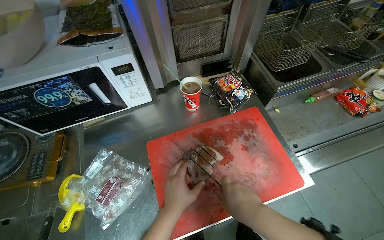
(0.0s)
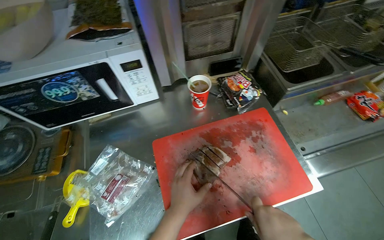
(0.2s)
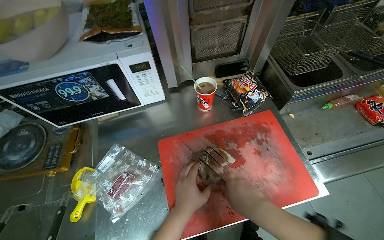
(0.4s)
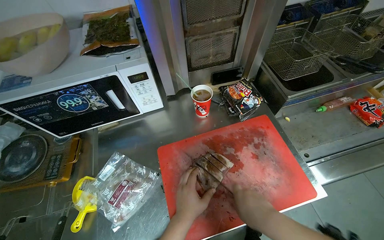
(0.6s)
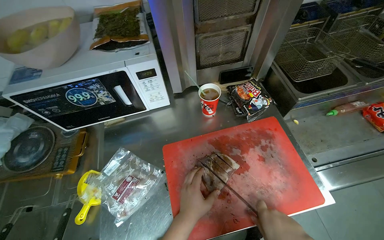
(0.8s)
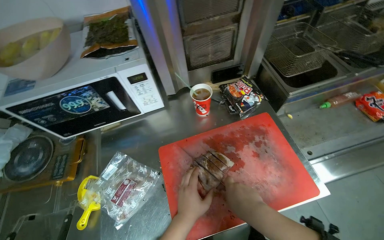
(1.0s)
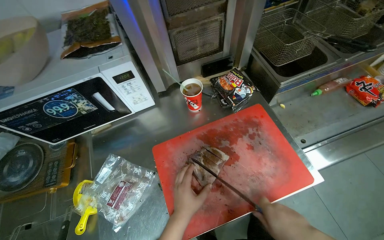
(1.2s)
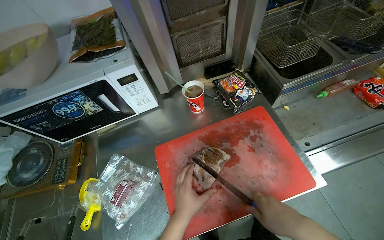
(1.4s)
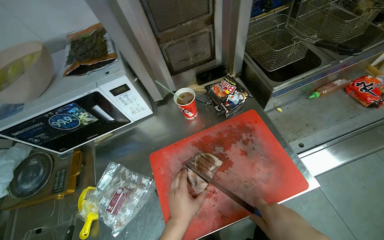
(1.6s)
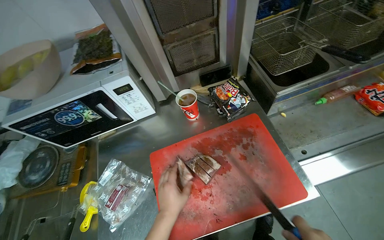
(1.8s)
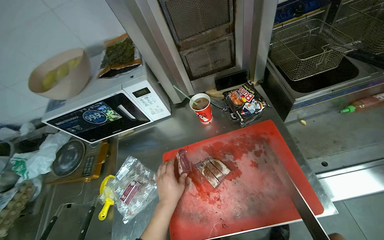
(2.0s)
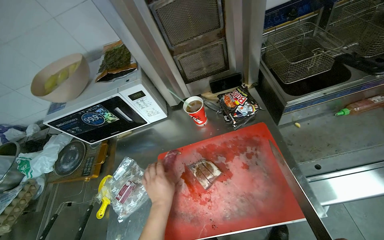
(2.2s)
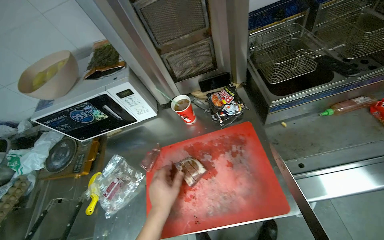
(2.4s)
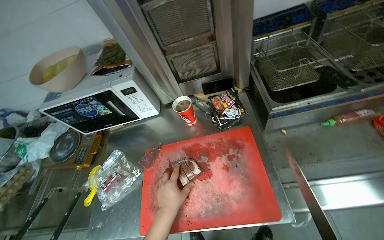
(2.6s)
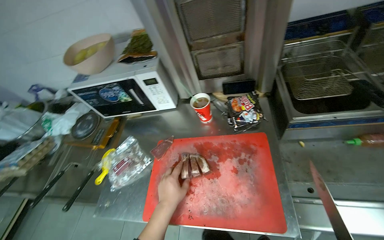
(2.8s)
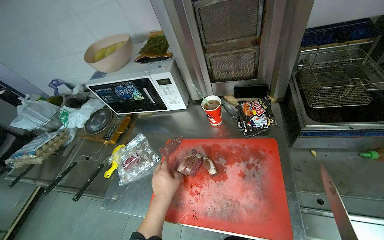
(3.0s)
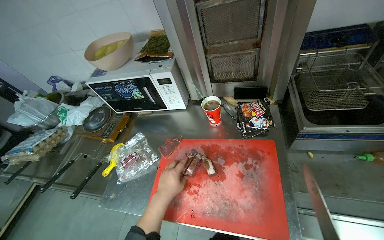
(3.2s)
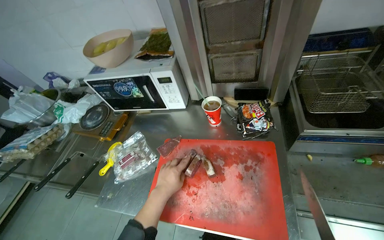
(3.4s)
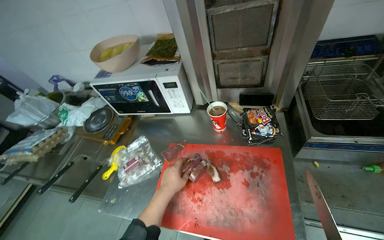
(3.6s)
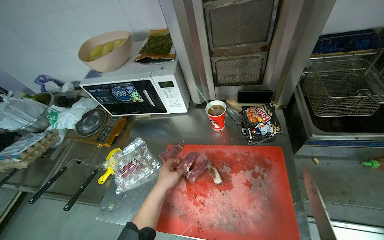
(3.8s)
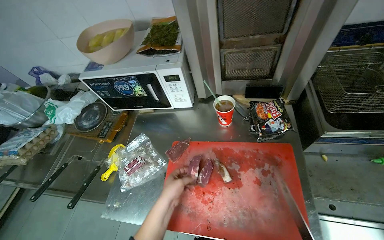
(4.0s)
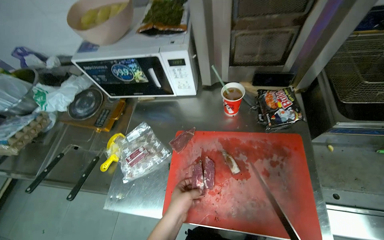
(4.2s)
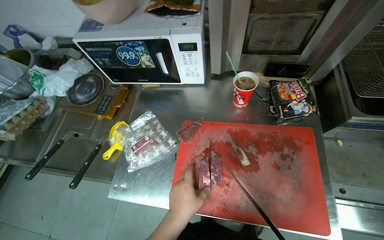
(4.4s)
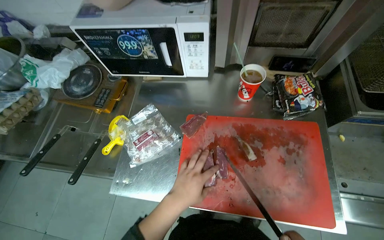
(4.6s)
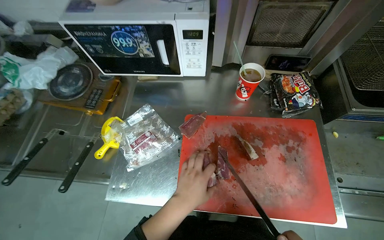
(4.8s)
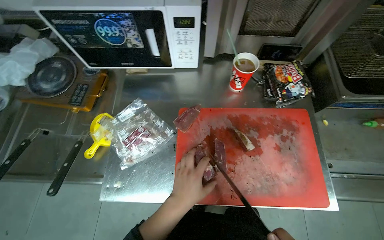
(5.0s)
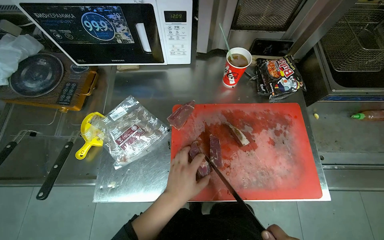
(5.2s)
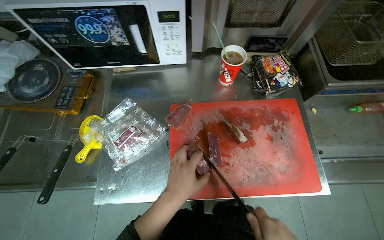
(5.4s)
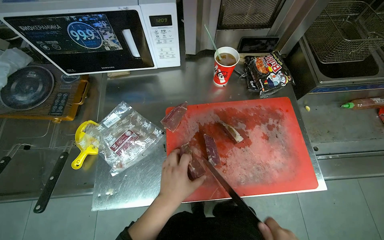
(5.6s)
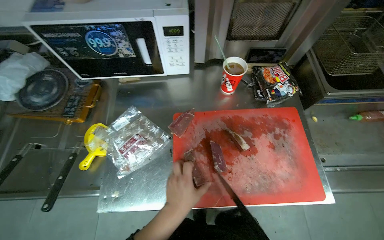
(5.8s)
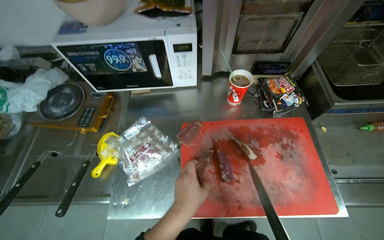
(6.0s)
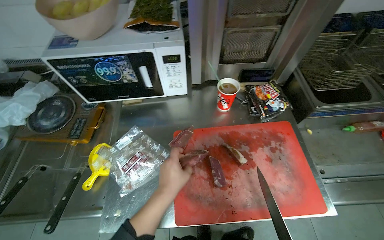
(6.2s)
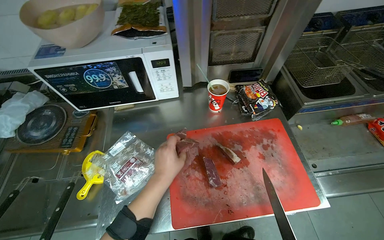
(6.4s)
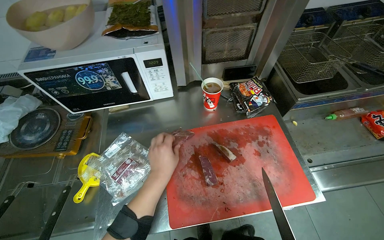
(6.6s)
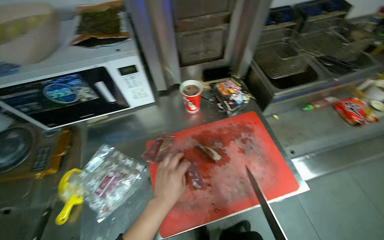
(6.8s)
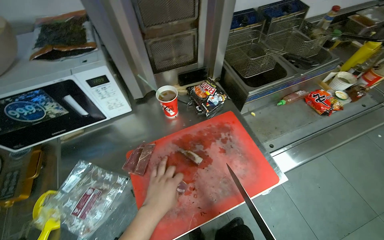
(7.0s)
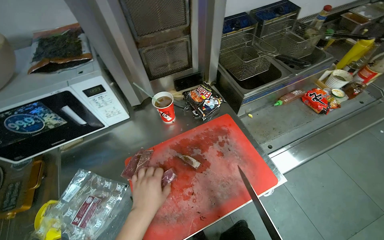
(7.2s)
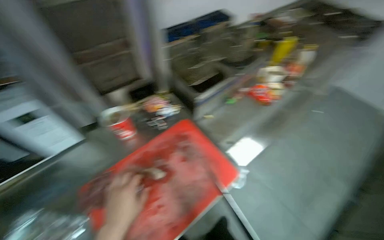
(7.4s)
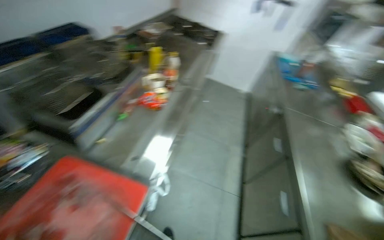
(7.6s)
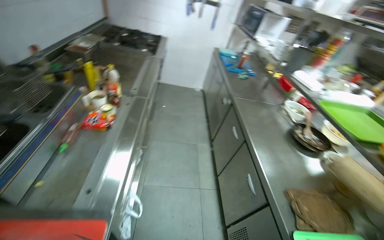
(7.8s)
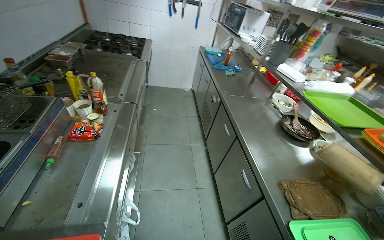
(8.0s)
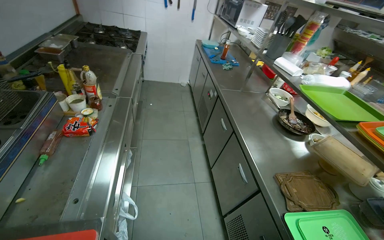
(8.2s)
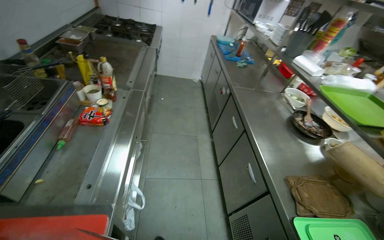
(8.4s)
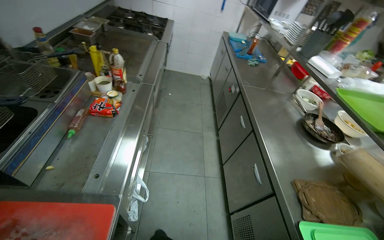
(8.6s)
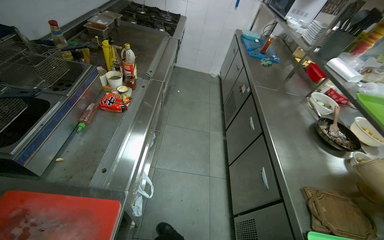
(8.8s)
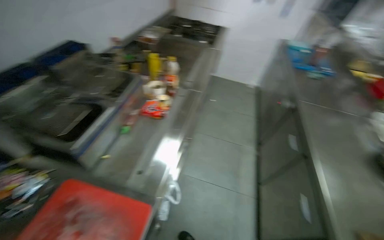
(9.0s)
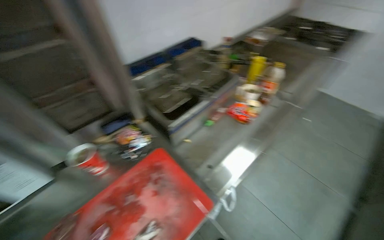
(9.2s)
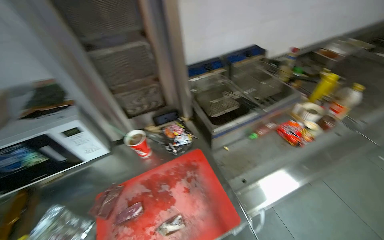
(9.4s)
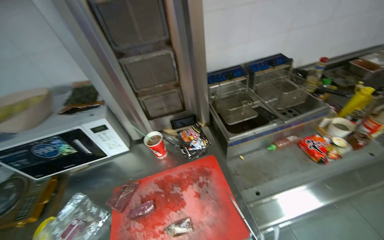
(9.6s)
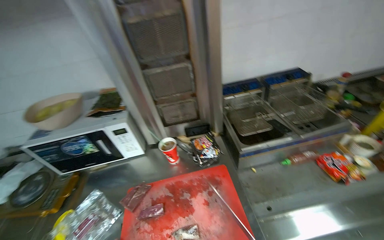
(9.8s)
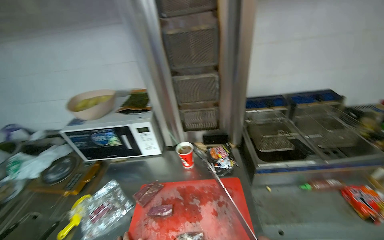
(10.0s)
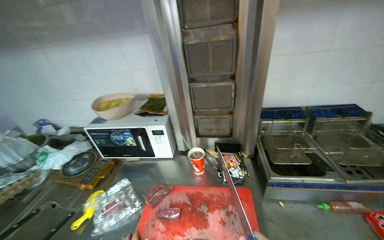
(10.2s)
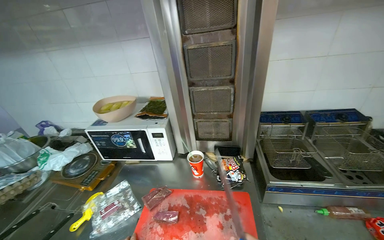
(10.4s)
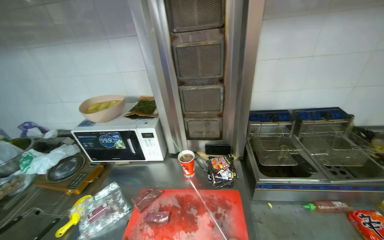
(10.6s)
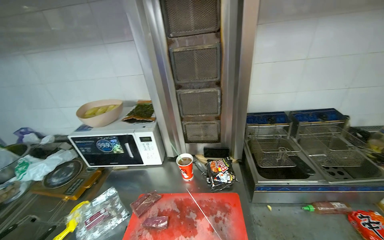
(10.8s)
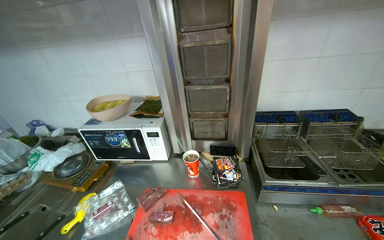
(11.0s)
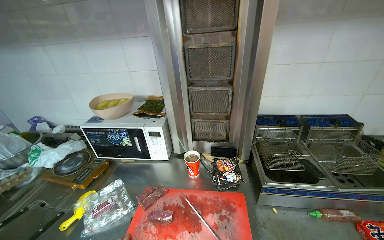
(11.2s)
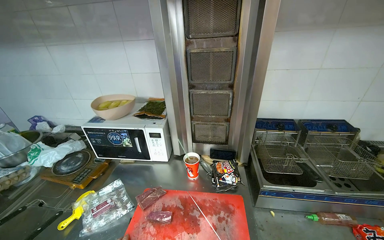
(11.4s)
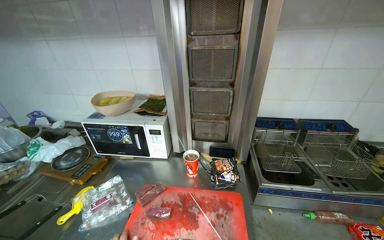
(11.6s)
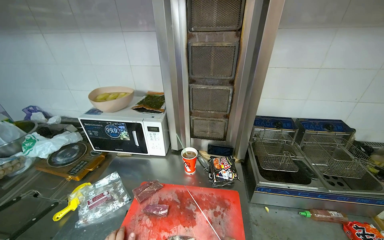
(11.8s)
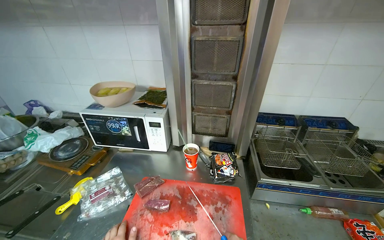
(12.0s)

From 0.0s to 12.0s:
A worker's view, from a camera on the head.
Job: preparing food.
The whole recording: Slicing meat on cutting board. The worker continues slicing meat into smaller pieces on a red cutting board.
From 1.6s to 3.0s: The head rotates some 30 degrees to the left.
From 6.0s to 7.6s: The wearer's head swings approximately 75 degrees to the right.
From 9.0s to 10.4s: The wearer's head swings some 85 degrees to the left. The view tips upward by approximately 10 degrees.

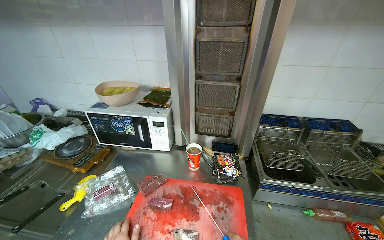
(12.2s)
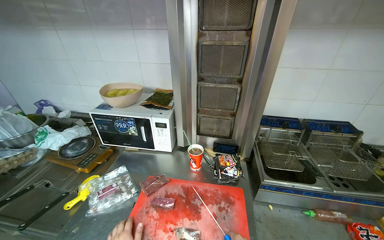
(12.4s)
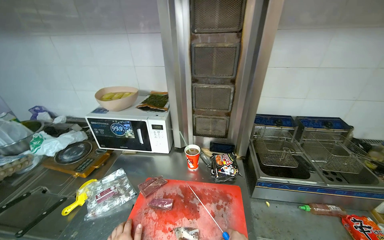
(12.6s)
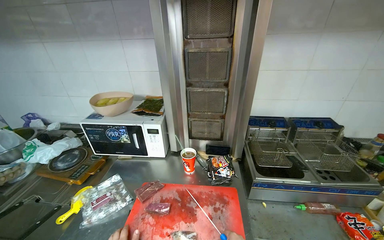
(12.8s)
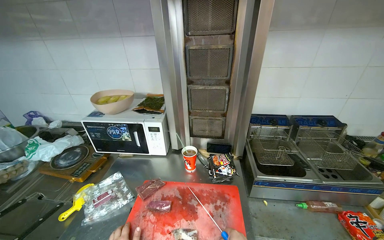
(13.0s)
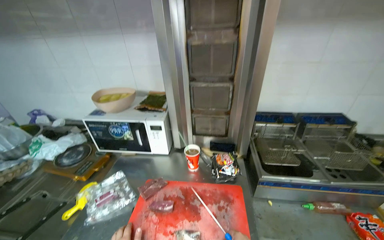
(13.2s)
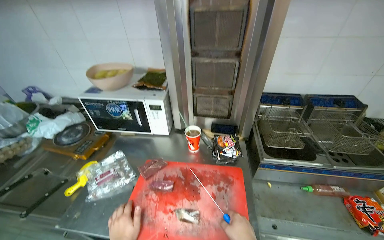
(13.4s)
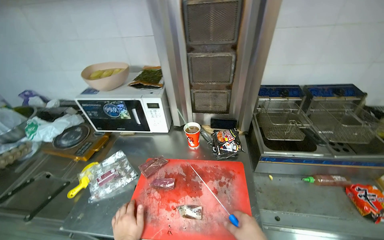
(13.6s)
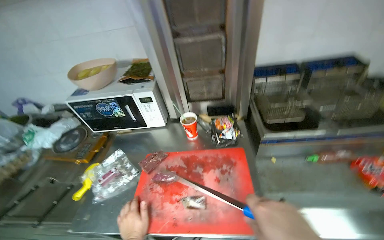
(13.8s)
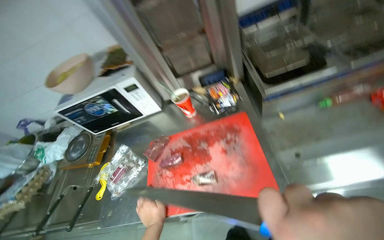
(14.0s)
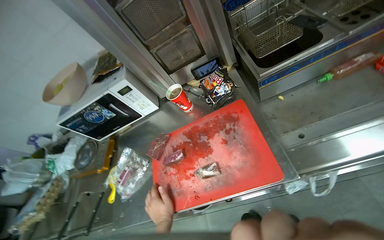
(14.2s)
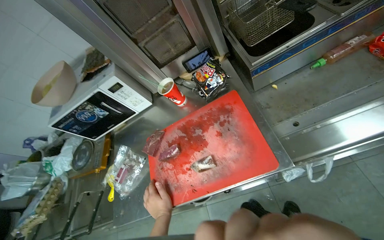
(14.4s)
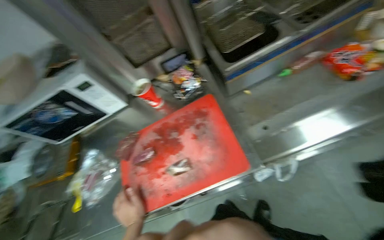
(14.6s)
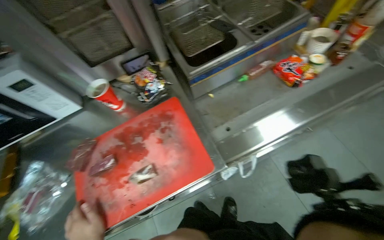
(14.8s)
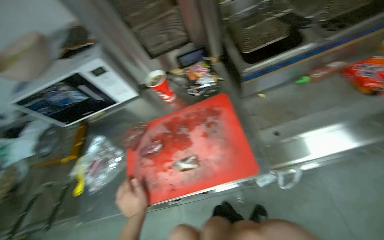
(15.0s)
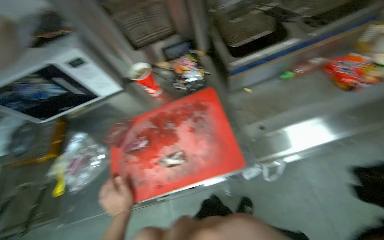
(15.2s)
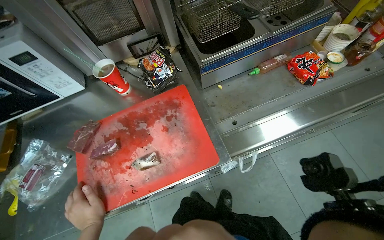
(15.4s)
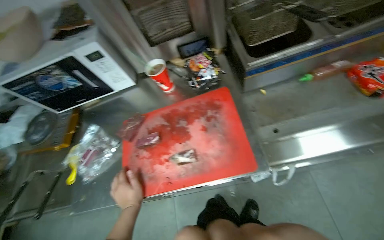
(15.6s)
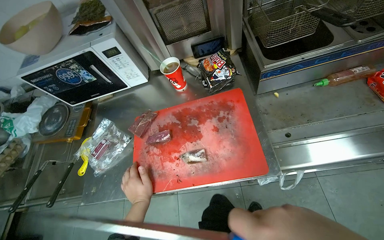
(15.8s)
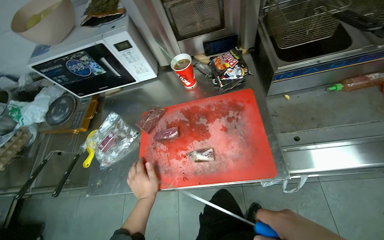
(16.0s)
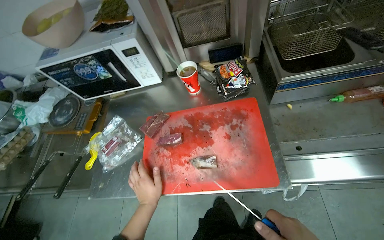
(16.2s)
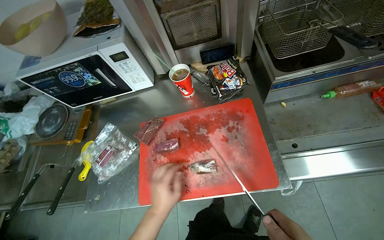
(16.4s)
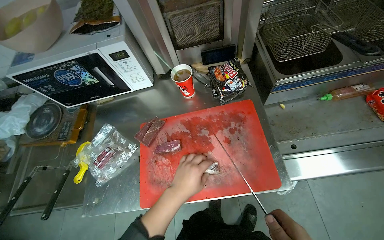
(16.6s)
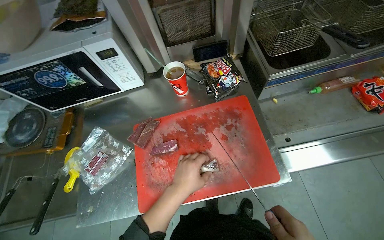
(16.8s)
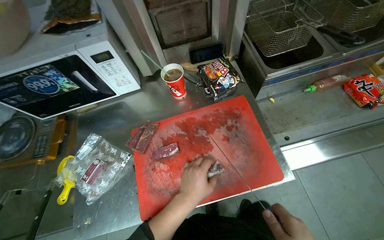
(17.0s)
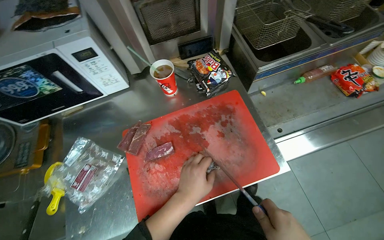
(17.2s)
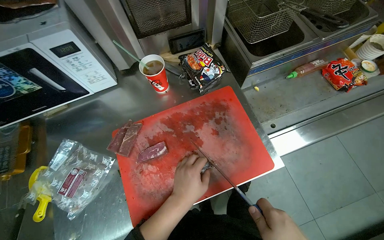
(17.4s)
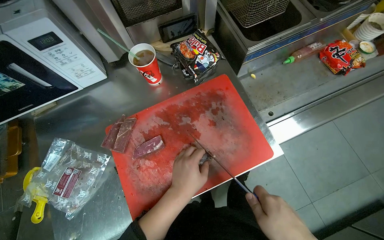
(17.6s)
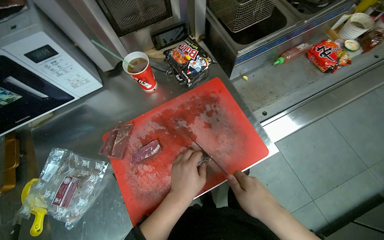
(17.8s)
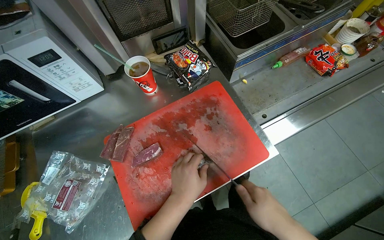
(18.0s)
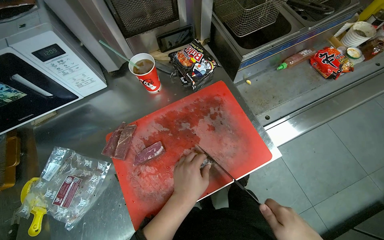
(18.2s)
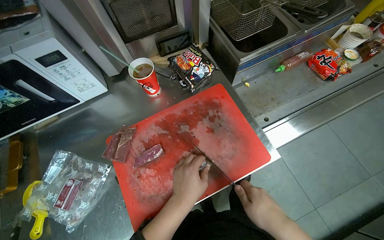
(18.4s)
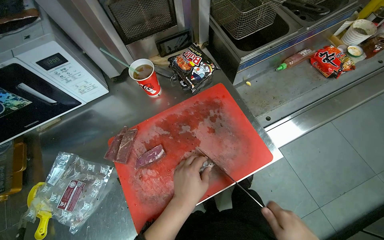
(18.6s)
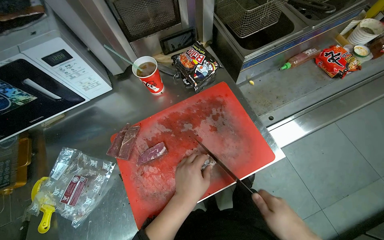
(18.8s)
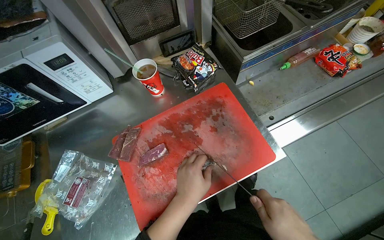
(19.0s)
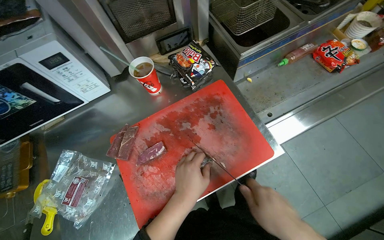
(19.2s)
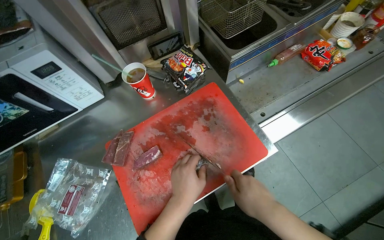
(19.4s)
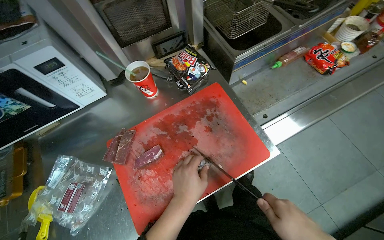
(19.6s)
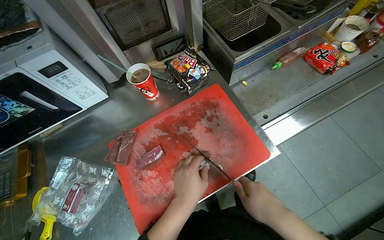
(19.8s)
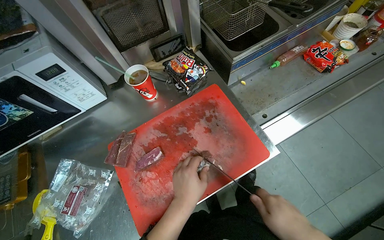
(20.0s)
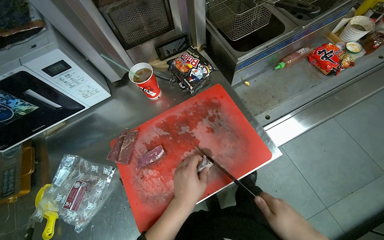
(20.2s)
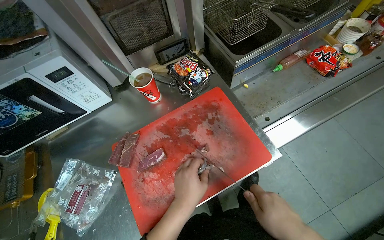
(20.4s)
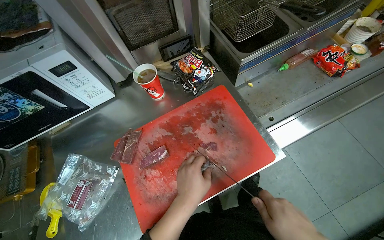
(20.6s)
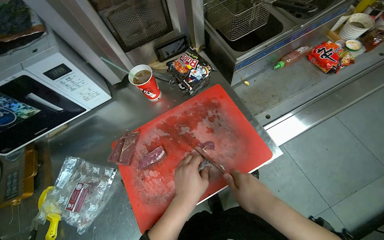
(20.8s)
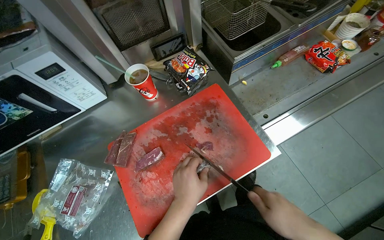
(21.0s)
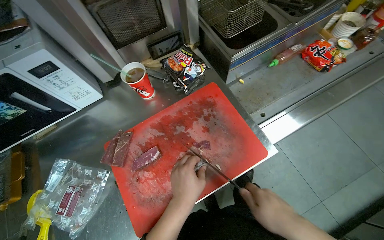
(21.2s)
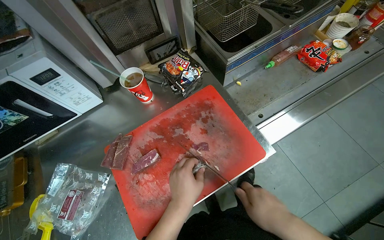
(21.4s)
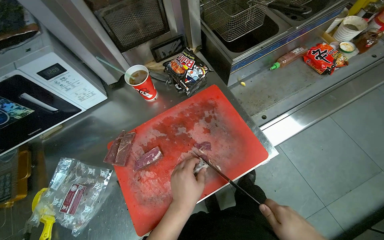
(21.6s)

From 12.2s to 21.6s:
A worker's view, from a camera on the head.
Job: preparing food.
The whole recording: Slicing meat on cutting board. The worker continues slicing meat into smaller pieces on a red cutting board.
From 13.8s to 15.4s: The wearer looks about 25 degrees further to the right. The view tilts approximately 15 degrees downward.
From 15.4s to 17.0s: The left hand goes roughly 10 cm up the picture.
